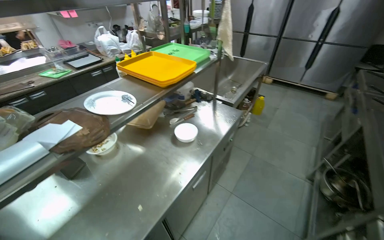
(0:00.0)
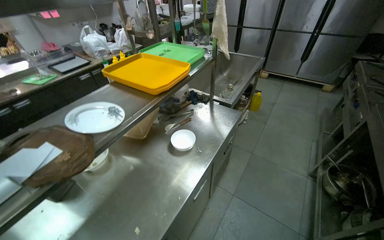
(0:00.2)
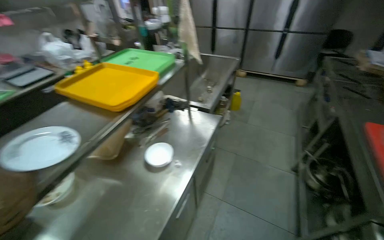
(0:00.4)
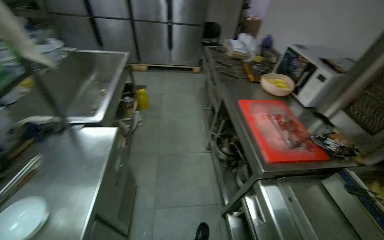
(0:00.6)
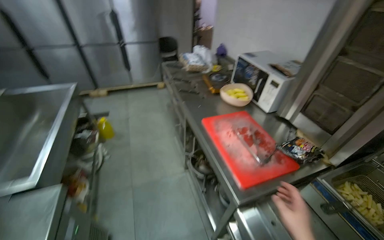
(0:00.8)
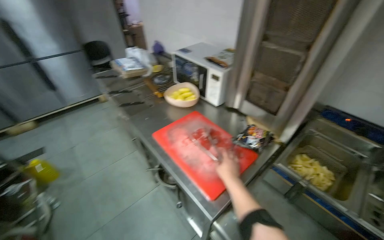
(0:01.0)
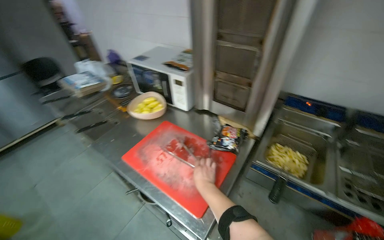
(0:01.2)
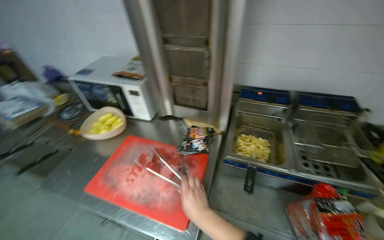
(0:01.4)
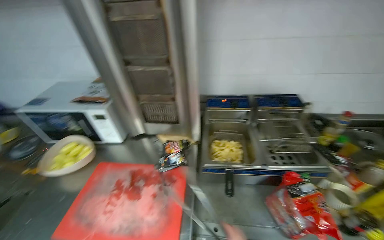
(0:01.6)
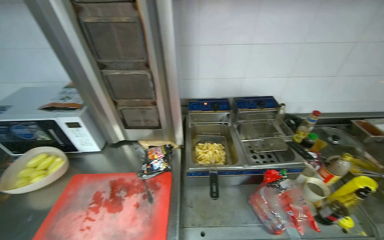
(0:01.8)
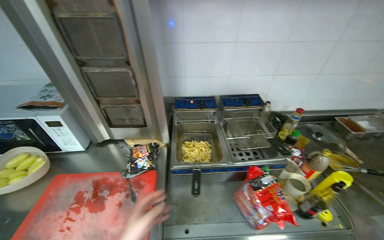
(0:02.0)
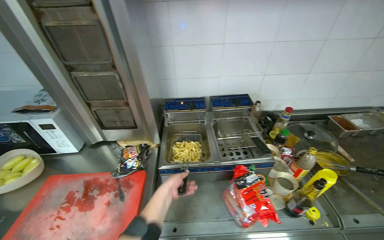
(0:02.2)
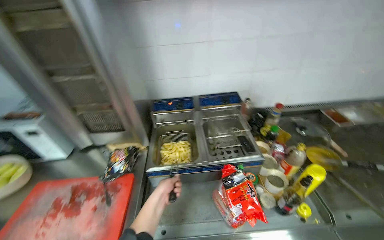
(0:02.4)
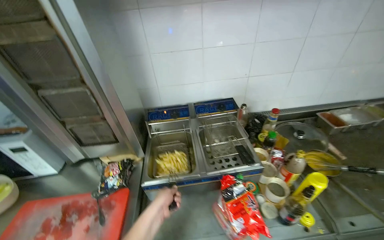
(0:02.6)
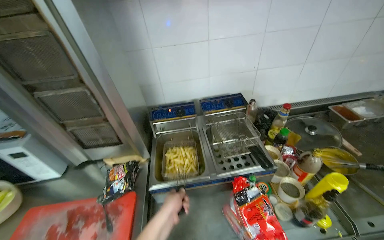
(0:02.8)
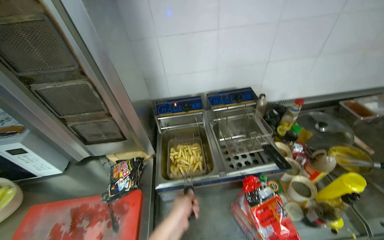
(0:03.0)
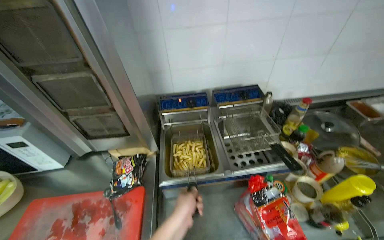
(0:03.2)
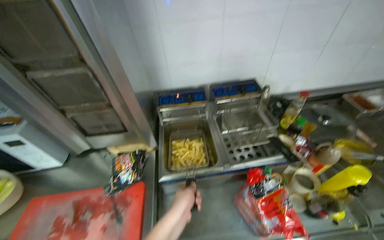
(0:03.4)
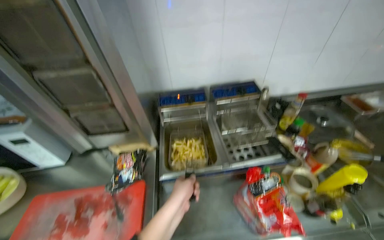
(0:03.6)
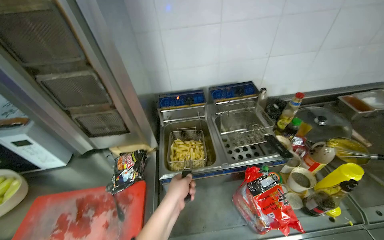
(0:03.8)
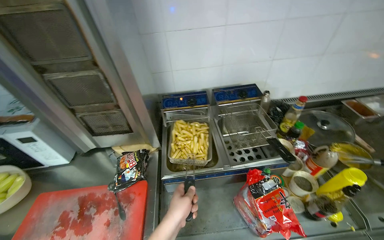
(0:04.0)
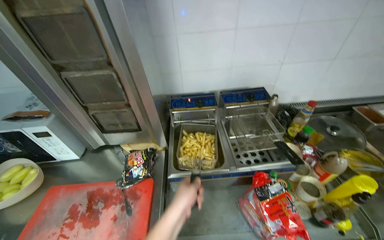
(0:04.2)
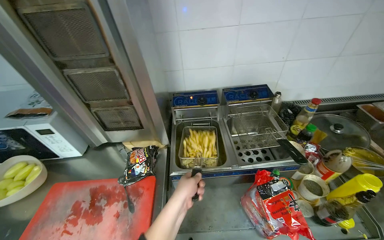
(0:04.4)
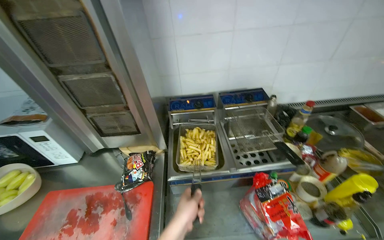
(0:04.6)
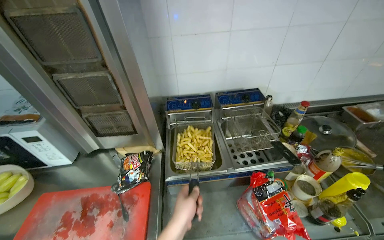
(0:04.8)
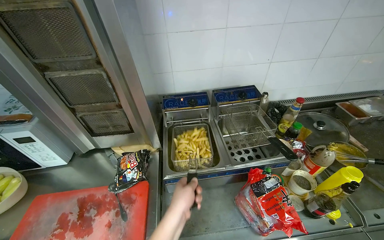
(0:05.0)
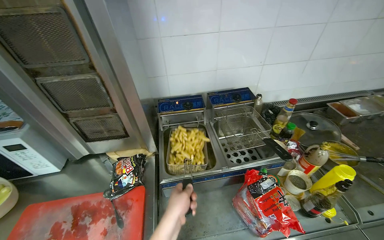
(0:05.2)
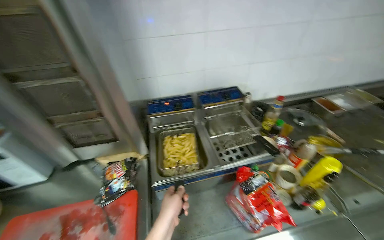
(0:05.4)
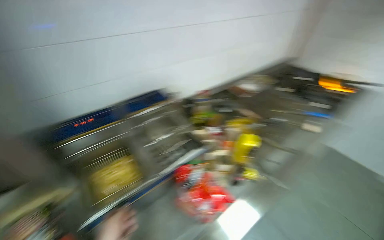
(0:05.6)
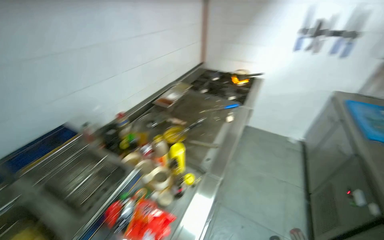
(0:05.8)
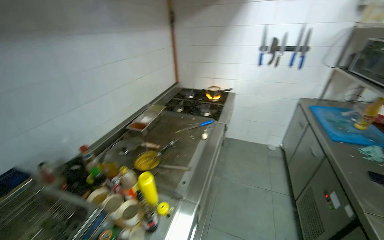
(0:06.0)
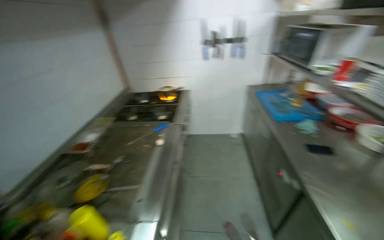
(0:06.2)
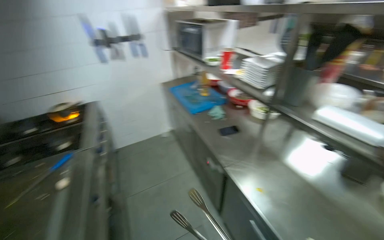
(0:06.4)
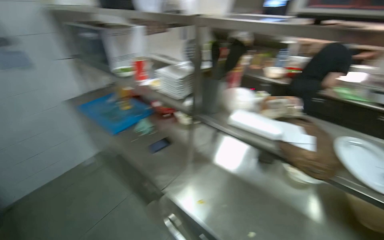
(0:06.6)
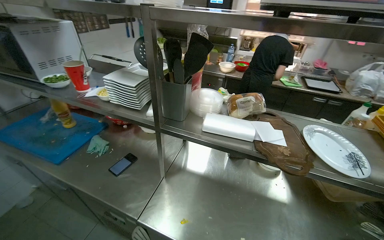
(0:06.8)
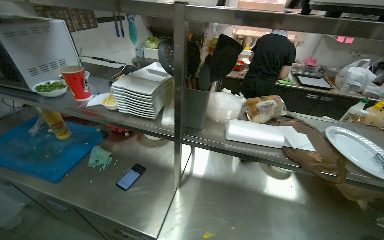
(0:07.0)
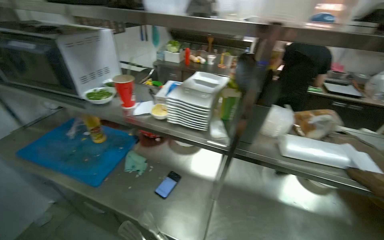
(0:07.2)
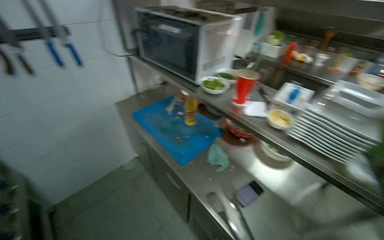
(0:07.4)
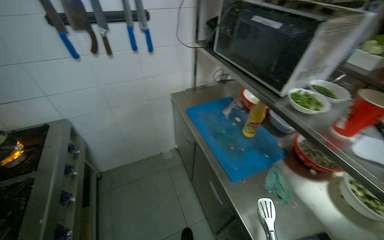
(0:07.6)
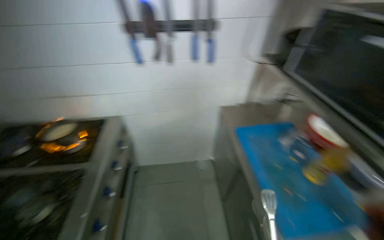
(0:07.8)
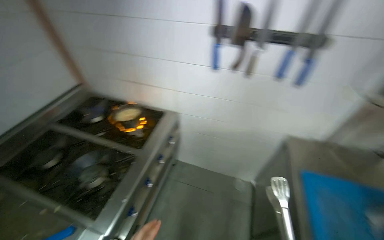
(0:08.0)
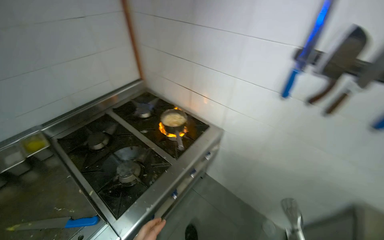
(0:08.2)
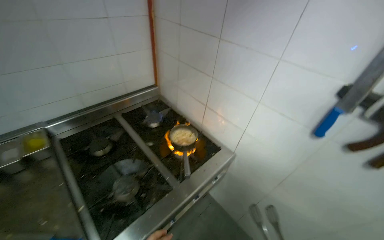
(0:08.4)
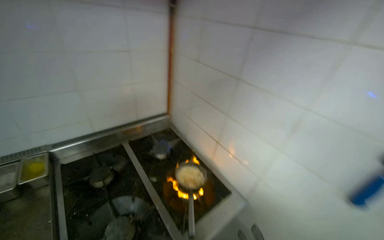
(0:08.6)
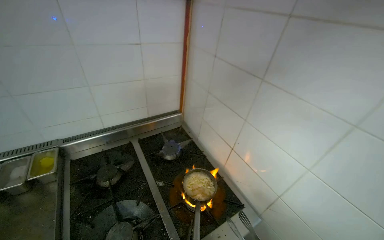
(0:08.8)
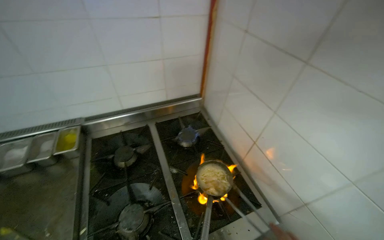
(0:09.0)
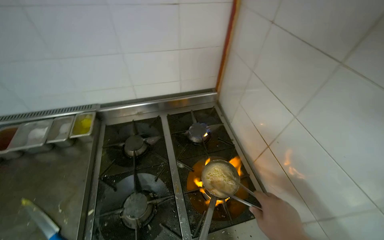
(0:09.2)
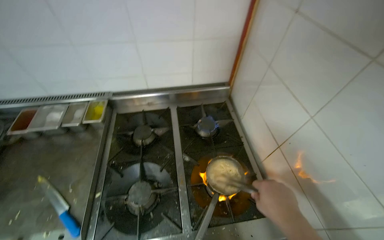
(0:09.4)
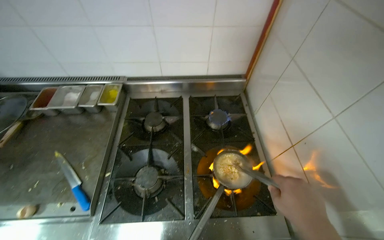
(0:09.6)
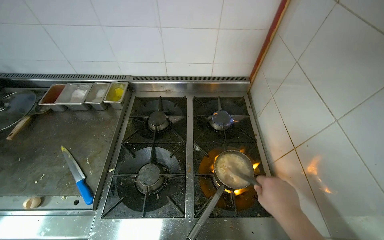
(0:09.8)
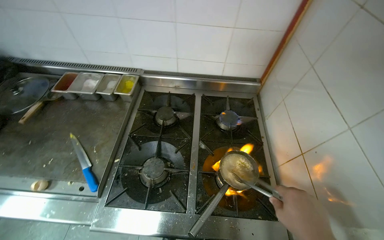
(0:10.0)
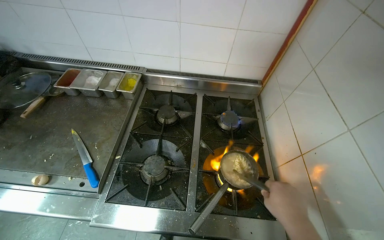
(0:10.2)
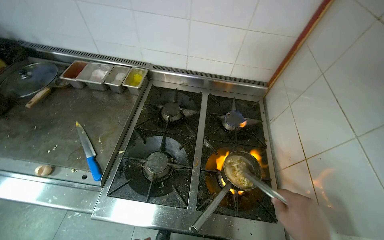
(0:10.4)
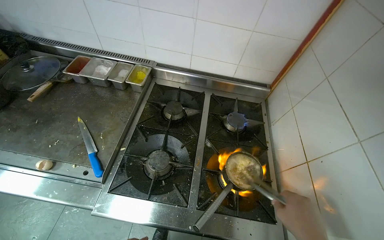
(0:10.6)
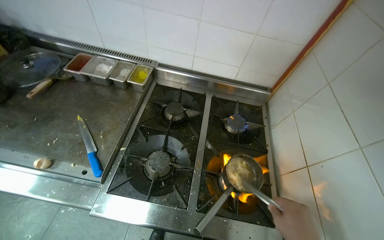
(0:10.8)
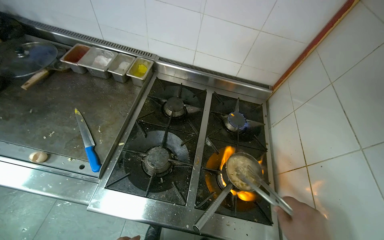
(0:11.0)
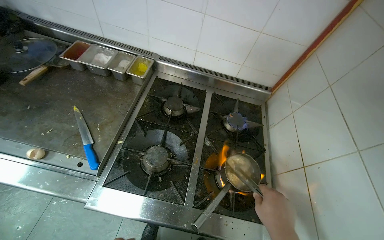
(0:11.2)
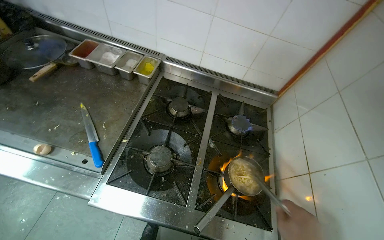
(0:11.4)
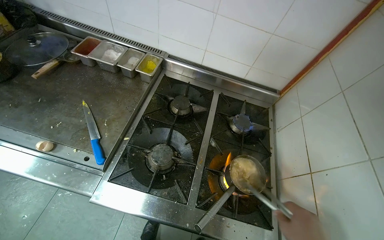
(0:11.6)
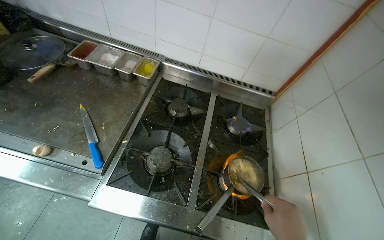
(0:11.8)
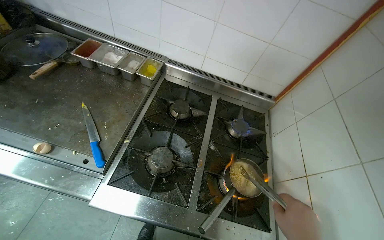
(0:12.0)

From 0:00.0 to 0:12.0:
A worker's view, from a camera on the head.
Job: preparing food.
The whole recording: Preparing and serving instant noodles. The worker adds ingredients, stirs, and serves the instant noodles into a bowl.
From 0:00.0 to 0:01.6: The wearer moves some 80 cm. The wearer's head swings about 120 degrees to the right.
From 0:04.4 to 0:06.0: The wearer's head swings some 70 degrees to the right.
From 0:06.0 to 0:07.6: The wearer moves some 1 m. The head rotates roughly 40 degrees to the right.
From 0:07.6 to 0:09.0: The camera travels approximately 80 cm. The wearer's head swings some 90 degrees to the left.
From 0:09.0 to 0:10.4: The head rotates approximately 30 degrees to the left.

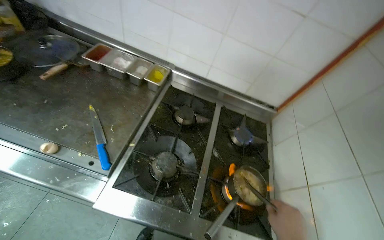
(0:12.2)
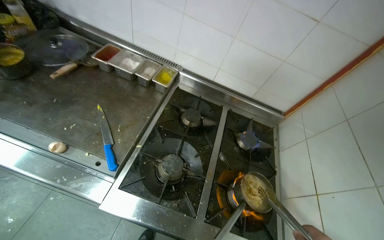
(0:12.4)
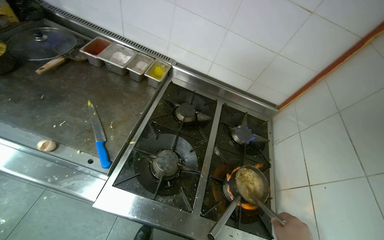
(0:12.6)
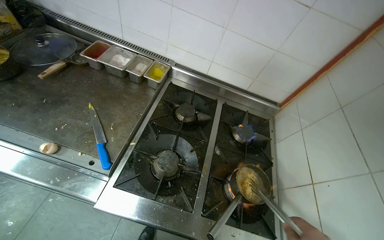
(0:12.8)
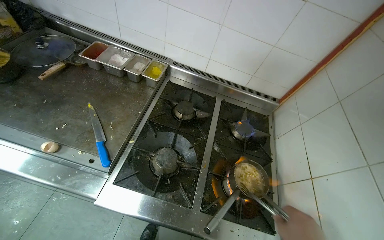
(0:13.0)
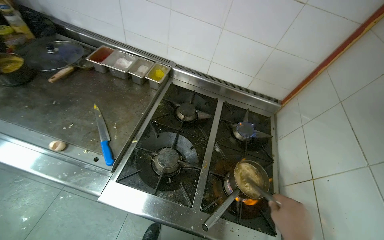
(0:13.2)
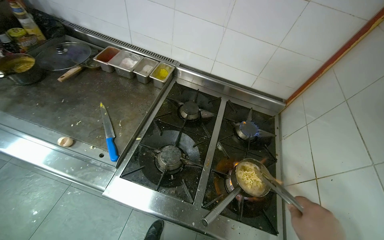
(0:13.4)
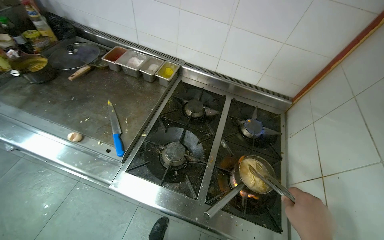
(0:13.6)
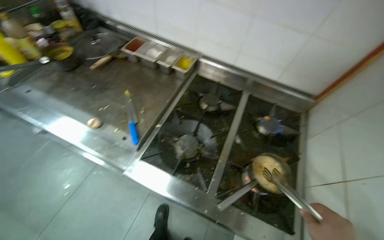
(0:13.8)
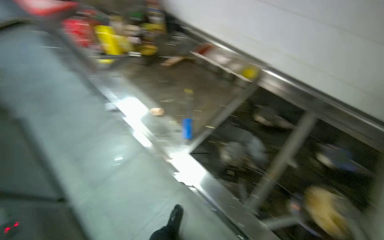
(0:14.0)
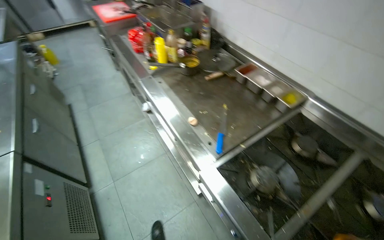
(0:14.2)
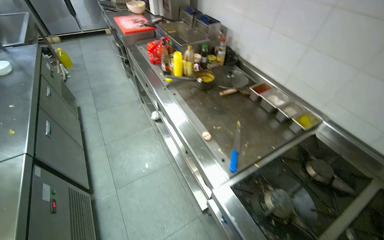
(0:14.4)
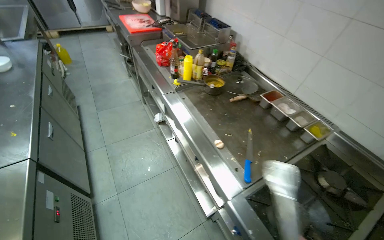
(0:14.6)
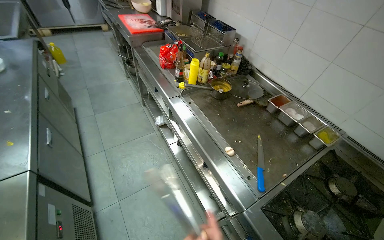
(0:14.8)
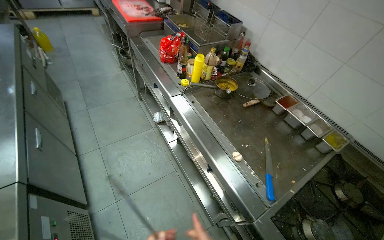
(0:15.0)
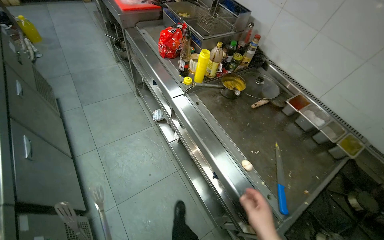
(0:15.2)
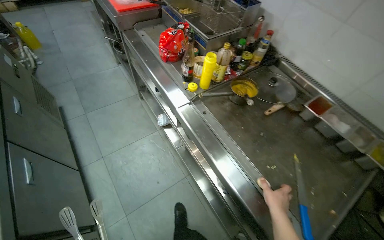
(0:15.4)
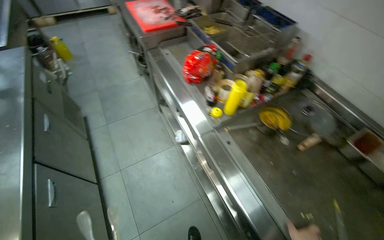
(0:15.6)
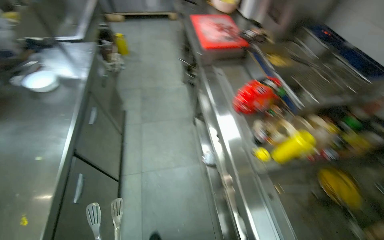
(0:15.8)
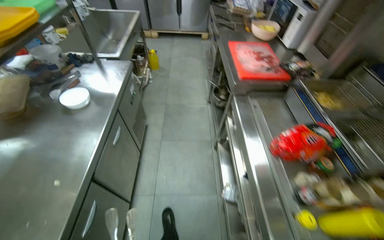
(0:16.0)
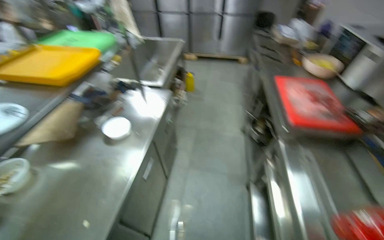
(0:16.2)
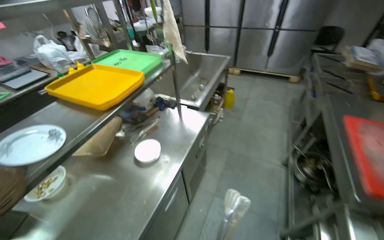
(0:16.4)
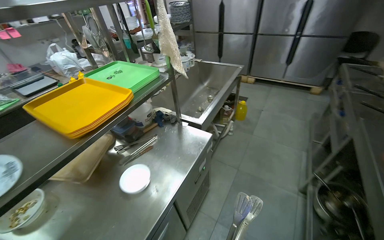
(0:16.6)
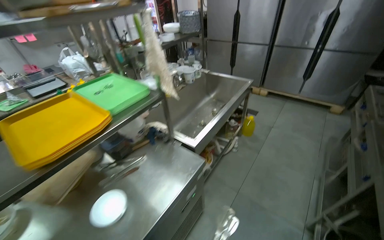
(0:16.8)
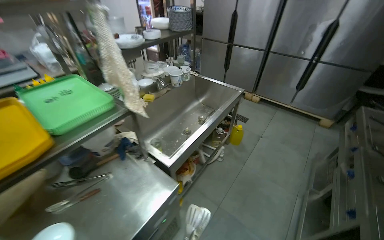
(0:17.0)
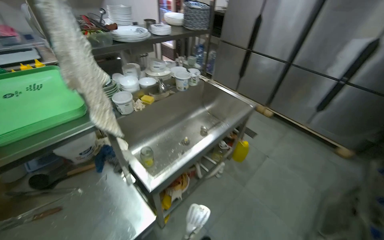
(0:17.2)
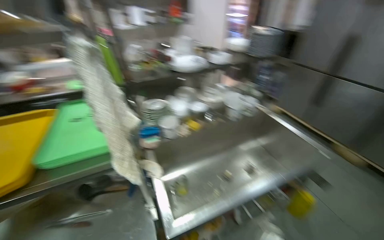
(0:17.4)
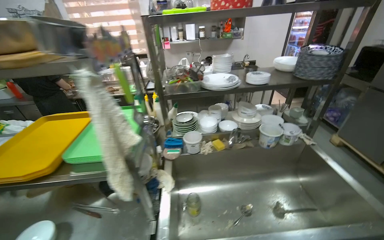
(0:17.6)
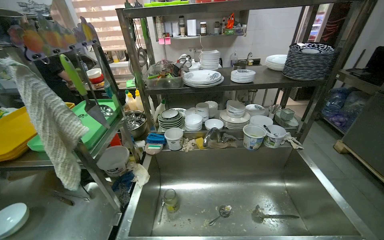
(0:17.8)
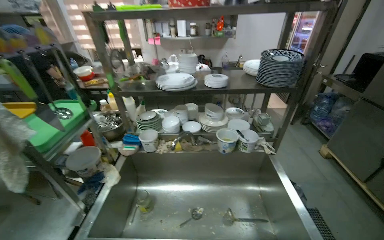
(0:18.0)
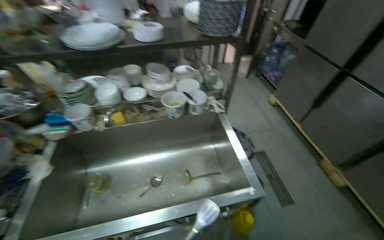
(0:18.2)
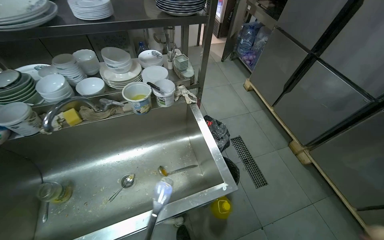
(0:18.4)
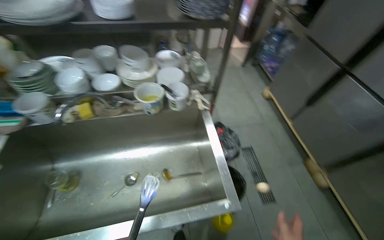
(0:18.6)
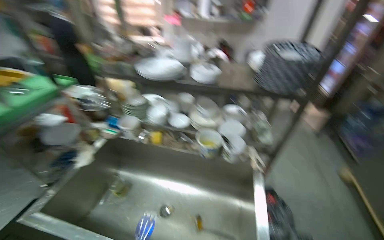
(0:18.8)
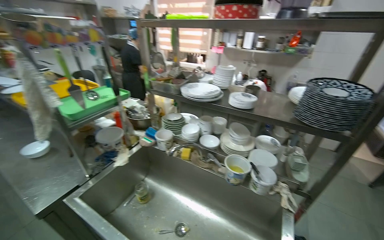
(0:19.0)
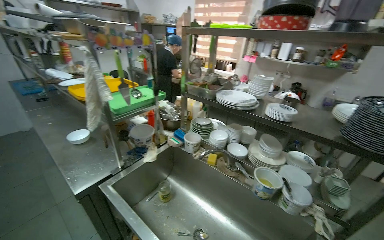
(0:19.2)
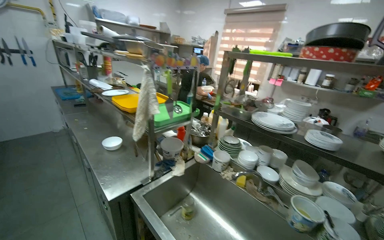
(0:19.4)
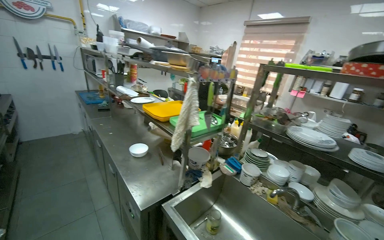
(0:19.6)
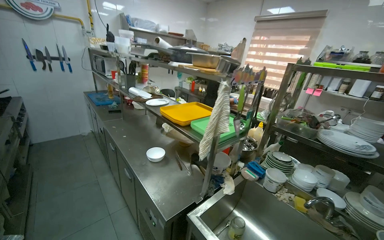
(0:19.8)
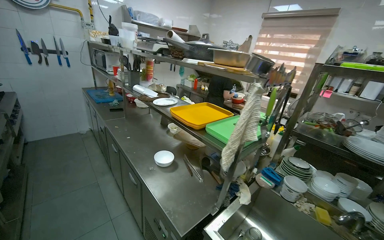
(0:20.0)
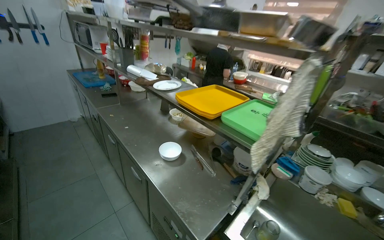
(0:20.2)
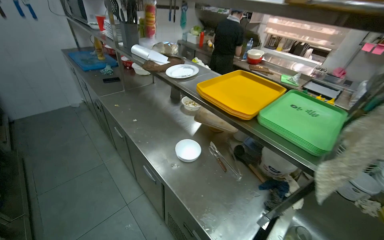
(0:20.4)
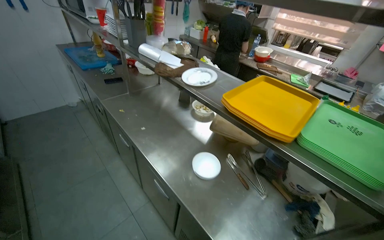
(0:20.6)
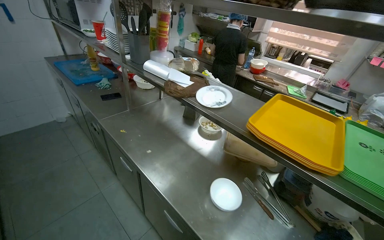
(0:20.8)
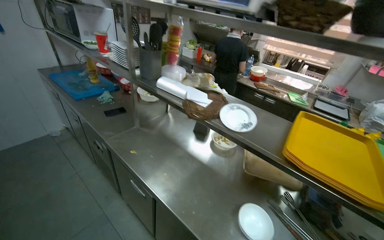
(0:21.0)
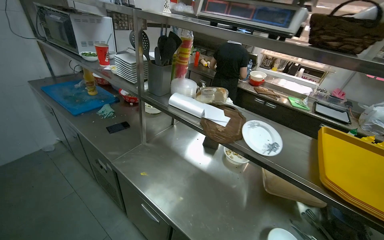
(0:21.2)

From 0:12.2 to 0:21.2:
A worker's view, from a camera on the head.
Job: preparing food.
The whole recording: Preparing and serving instant noodles. The worker adds ingredients, stirs, and serves the instant noodles into a bowl.
From 0:13.8 to 0:15.2: The wearer moves some 60 cm. The wearer's head swings approximately 35 degrees to the left.
From 0:15.2 to 0:16.6: The camera travels about 1 m. The wearer looks some 65 degrees further to the left. The view tips upward by approximately 15 degrees.
From 0:16.6 to 0:18.2: The camera is carried about 1.5 m. The head rotates some 45 degrees to the left.
From 0:18.2 to 0:19.8: The camera is carried about 50 cm. The wearer looks approximately 60 degrees further to the left. The wearer looks approximately 30 degrees further upward.
From 0:19.8 to 0:21.2: The head travels about 1 m. The view tilts some 15 degrees downward.
